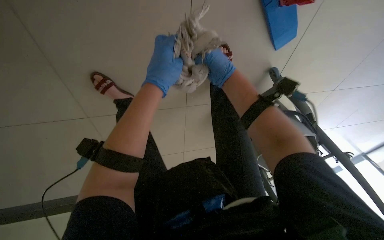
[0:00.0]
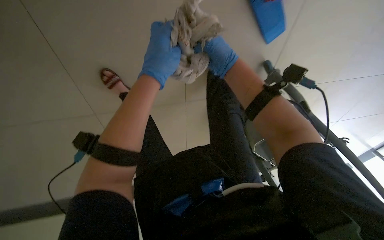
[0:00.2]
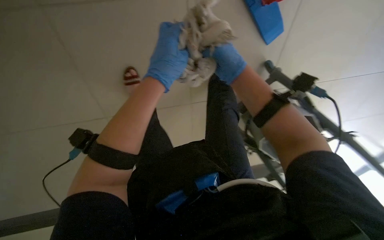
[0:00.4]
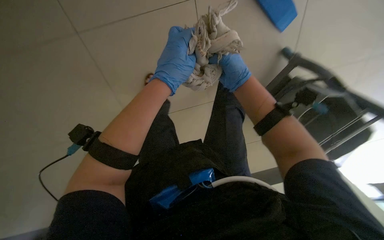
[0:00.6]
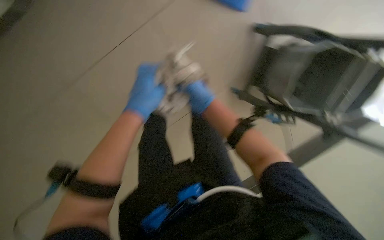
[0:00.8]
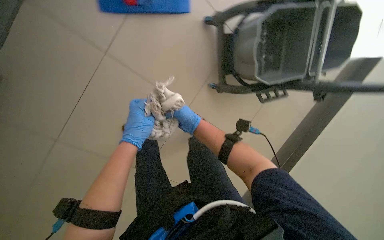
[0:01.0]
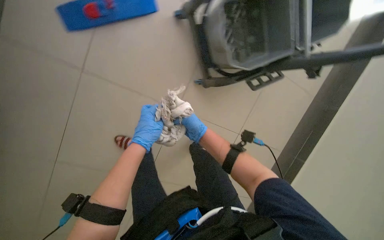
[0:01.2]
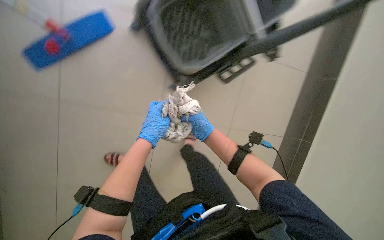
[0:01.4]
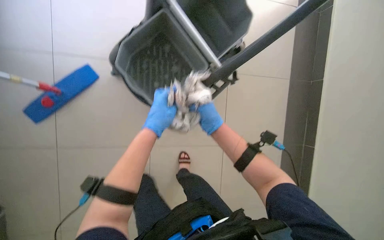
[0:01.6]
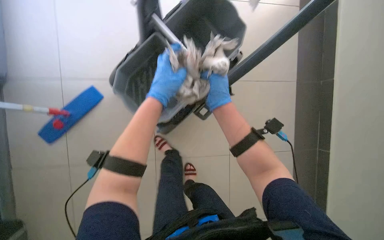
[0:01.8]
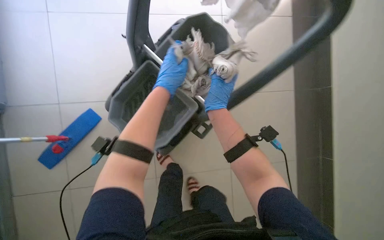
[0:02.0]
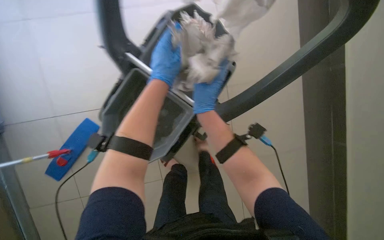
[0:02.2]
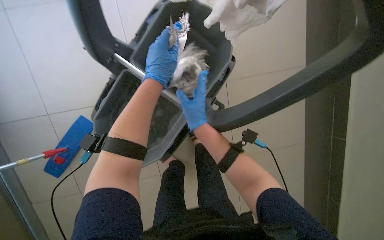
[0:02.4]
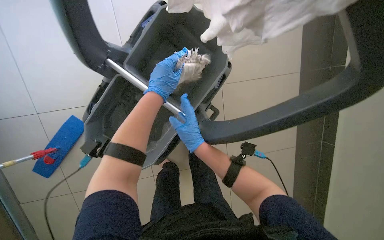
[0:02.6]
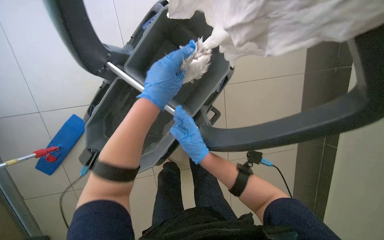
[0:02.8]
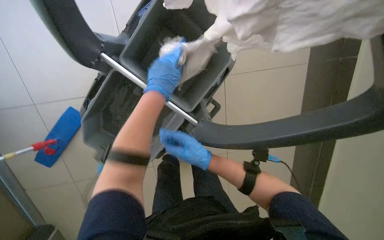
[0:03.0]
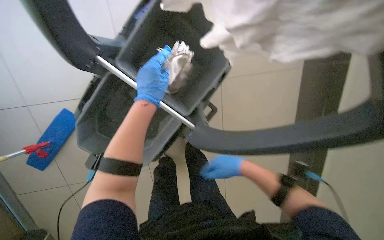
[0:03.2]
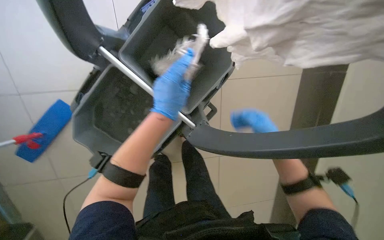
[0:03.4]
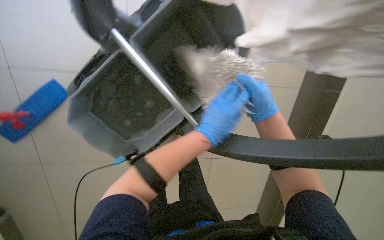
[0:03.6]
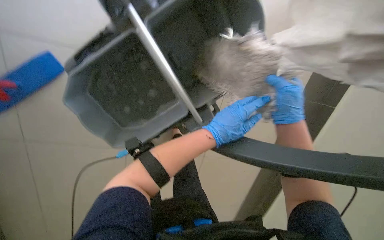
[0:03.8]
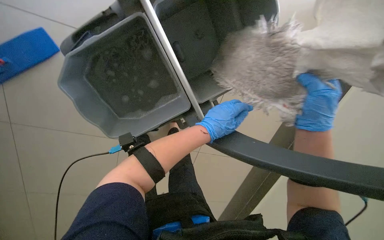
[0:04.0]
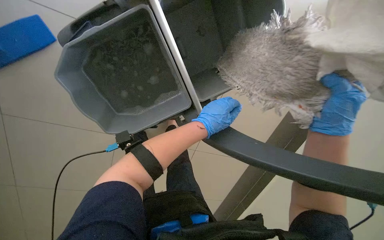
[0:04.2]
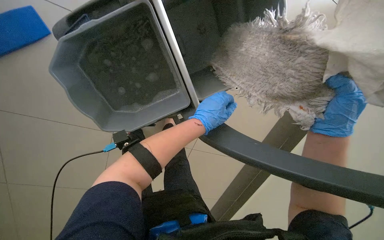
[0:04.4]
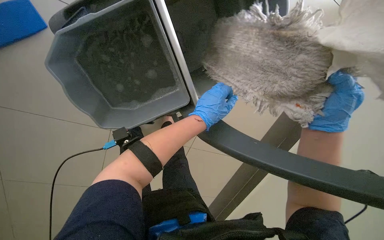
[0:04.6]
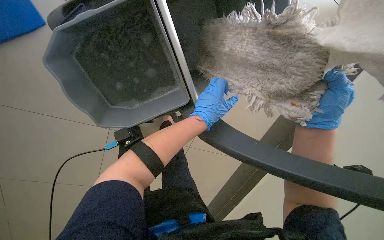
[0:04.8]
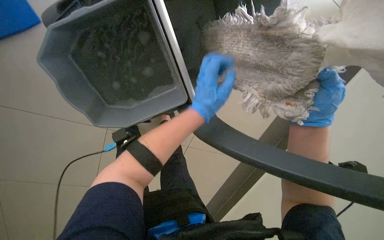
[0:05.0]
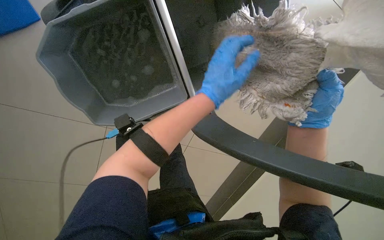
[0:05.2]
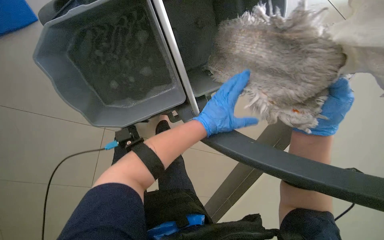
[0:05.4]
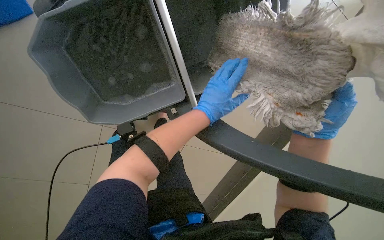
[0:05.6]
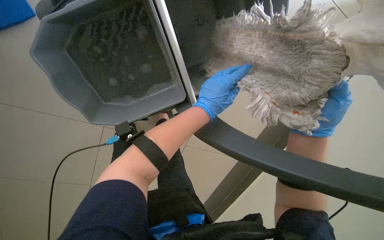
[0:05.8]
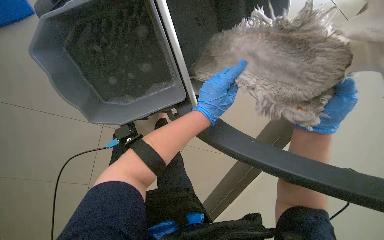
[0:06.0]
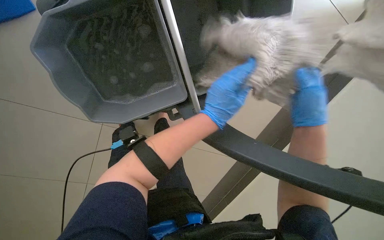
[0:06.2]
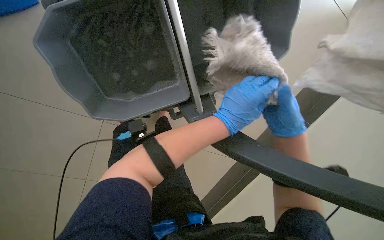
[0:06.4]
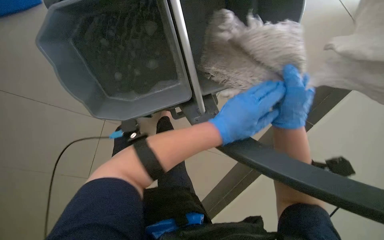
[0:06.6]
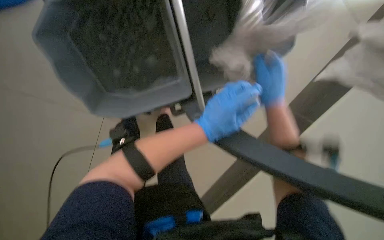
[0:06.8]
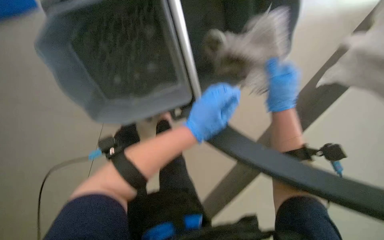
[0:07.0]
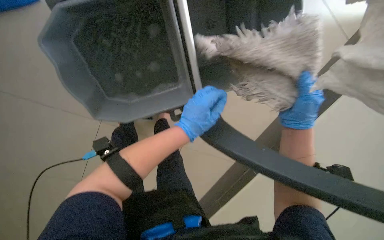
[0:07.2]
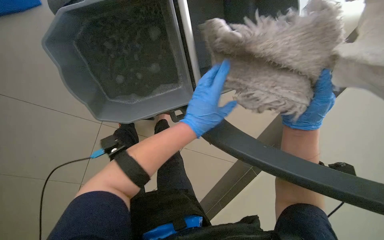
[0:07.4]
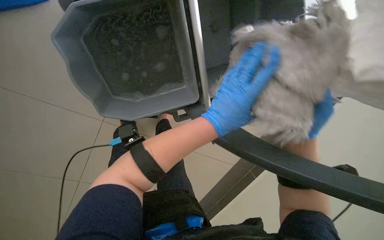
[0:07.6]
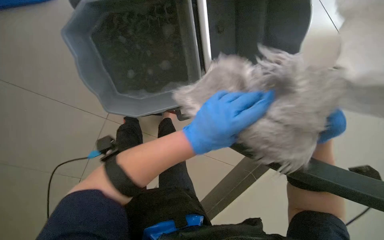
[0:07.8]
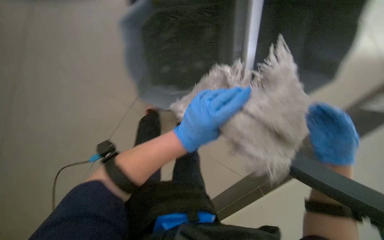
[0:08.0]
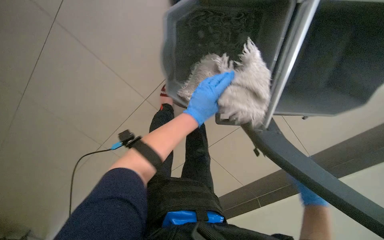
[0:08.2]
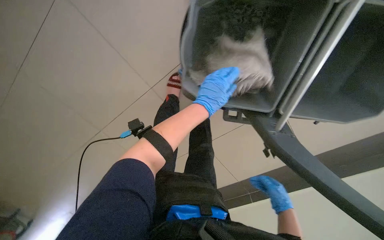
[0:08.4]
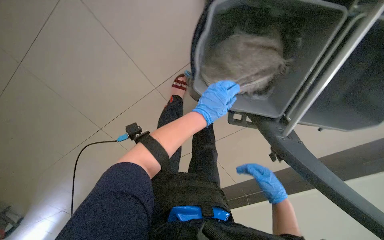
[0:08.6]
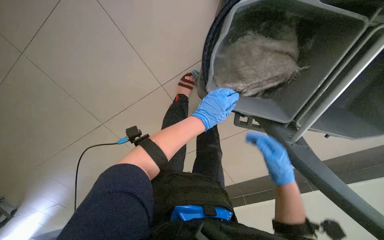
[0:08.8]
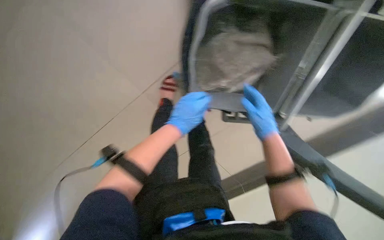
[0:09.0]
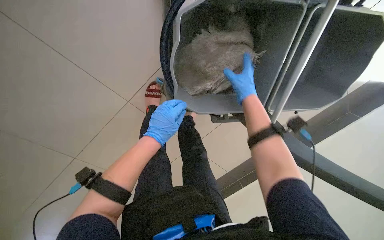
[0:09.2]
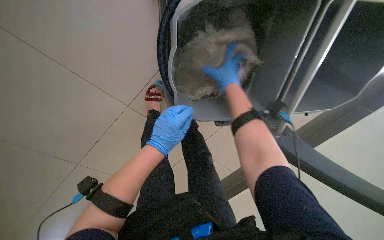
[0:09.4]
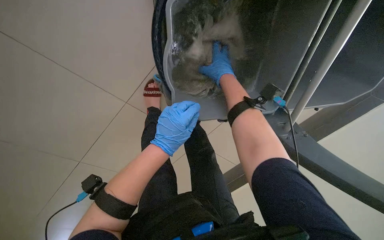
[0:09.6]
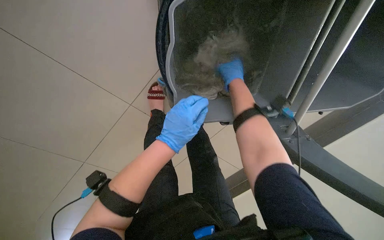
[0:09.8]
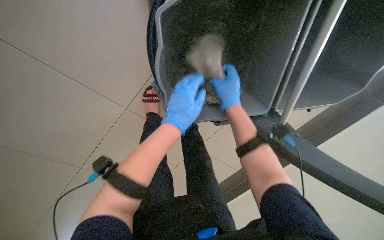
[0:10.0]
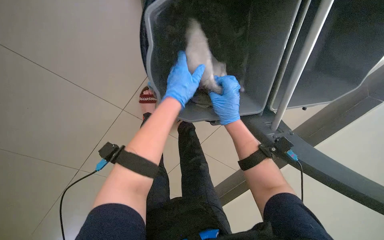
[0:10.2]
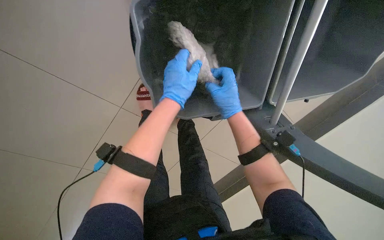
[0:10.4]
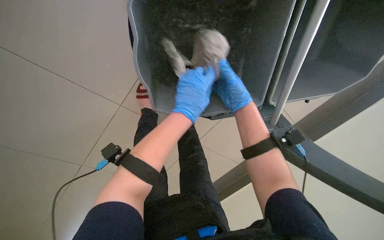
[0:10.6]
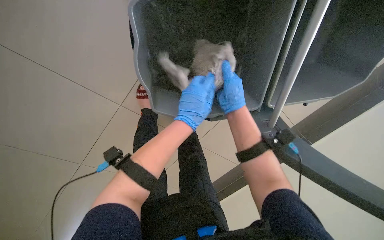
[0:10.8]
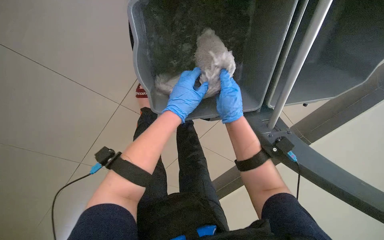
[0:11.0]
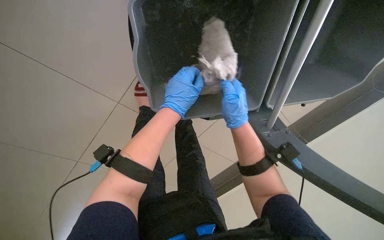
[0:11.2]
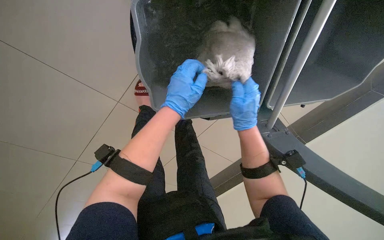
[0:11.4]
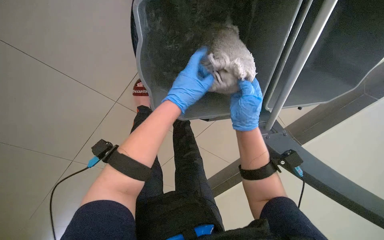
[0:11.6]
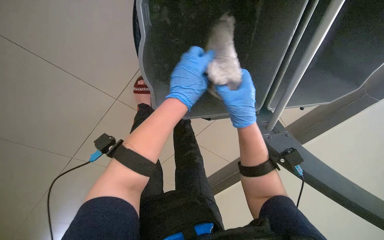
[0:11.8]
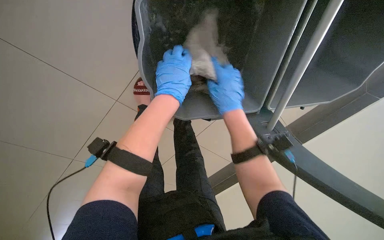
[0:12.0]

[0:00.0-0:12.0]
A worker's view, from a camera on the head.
Job: preparing cleaning supplies.
The whole recording: Preparing mop for cleaning. The worker removes, cleans, wrings, reattaches, and assembles the mop head and handle.
0:00.0 to 0:01.6: The camera is aimed about 15 degrees further to the left. Everything in view rotates approximately 25 degrees counterclockwise.
0:01.6 to 0:03.0: The left hand travels up the picture by some 25 cm.
0:03.0 to 0:04.4: Everything in view rotates some 25 degrees clockwise. The left hand goes approximately 15 cm down the picture.
0:04.4 to 0:06.0: The hands stay close to where they were, moving slightly.
0:06.0 to 0:07.6: The wearer looks some 15 degrees further downward. The right hand shifts about 10 cm farther from the camera.
0:07.6 to 0:09.0: The head turns to the left by some 15 degrees. The right hand shifts approximately 25 cm to the left, and reaches about 20 cm down the picture, then returns. Meanwhile the left hand shifts approximately 25 cm to the left and farther from the camera.
0:09.0 to 0:10.4: The right hand moves some 20 cm up the picture and comes back; the left hand moves up the picture, about 15 cm.
0:10.4 to 0:12.0: The hands are busy where they are.

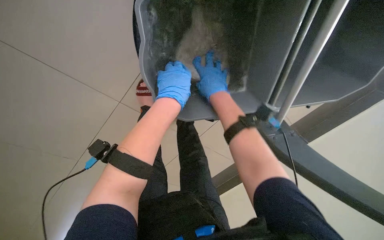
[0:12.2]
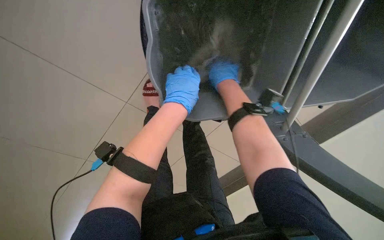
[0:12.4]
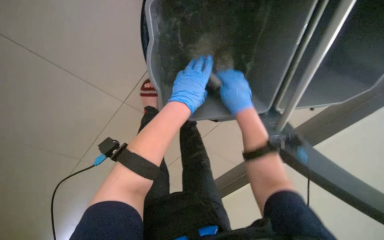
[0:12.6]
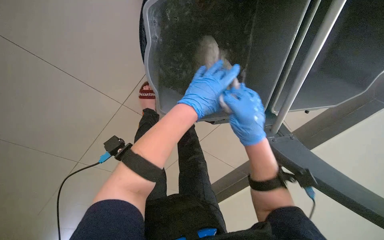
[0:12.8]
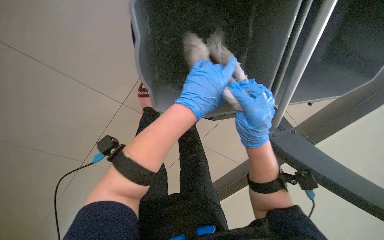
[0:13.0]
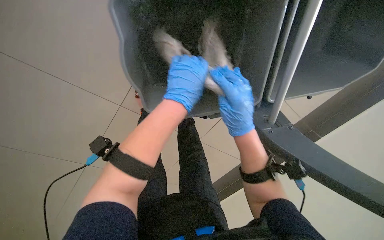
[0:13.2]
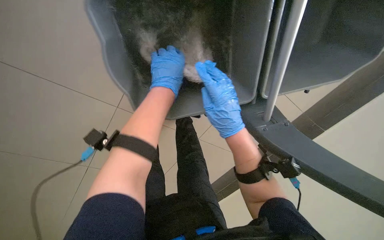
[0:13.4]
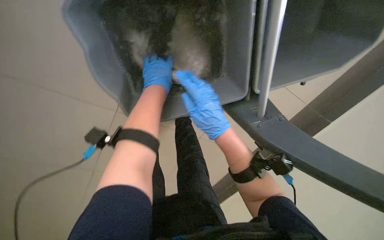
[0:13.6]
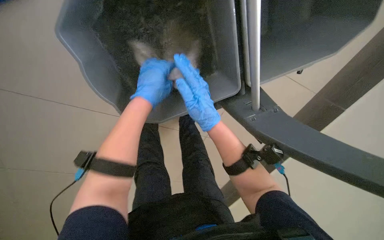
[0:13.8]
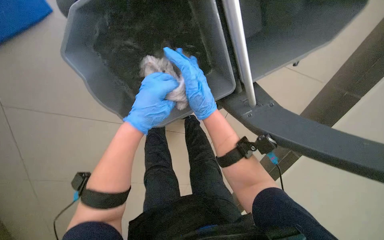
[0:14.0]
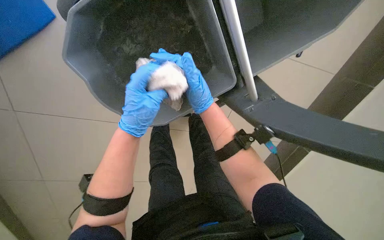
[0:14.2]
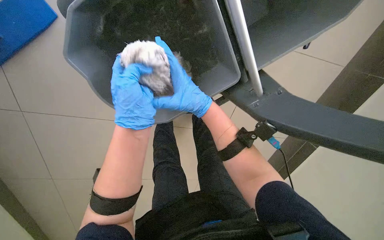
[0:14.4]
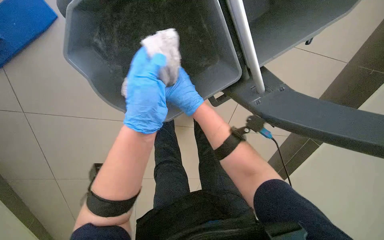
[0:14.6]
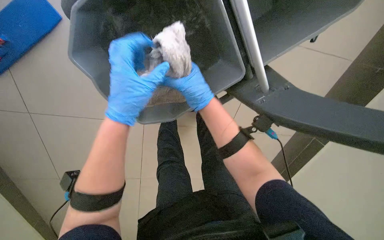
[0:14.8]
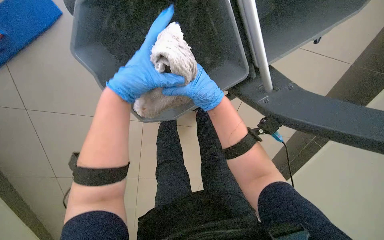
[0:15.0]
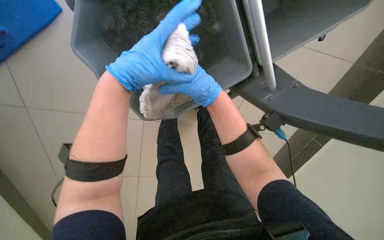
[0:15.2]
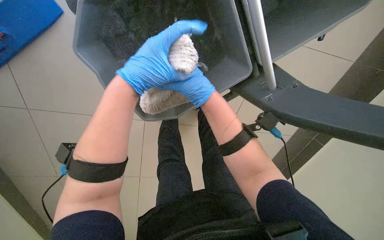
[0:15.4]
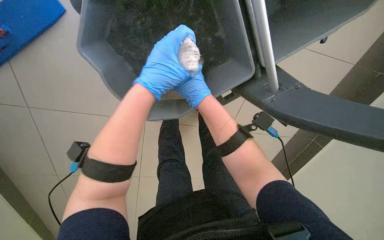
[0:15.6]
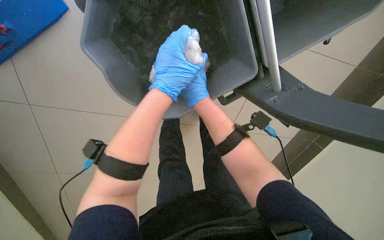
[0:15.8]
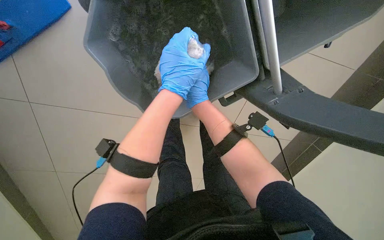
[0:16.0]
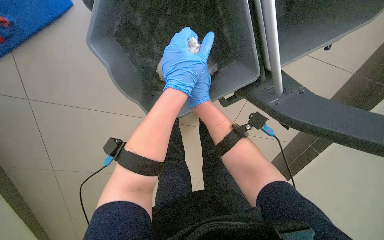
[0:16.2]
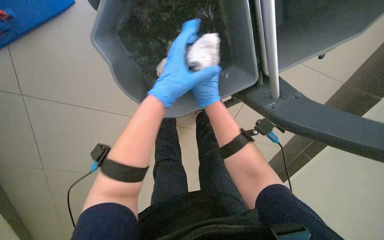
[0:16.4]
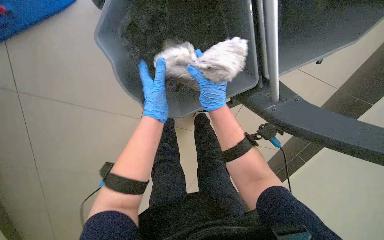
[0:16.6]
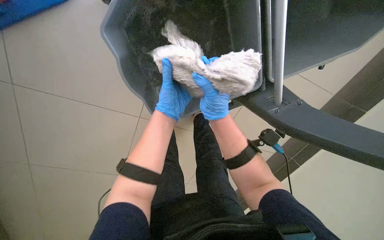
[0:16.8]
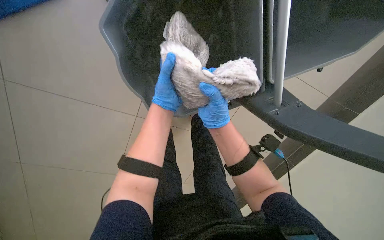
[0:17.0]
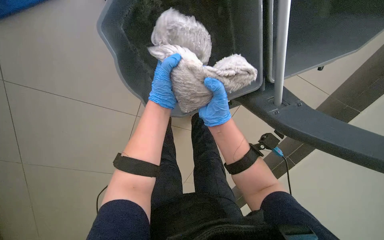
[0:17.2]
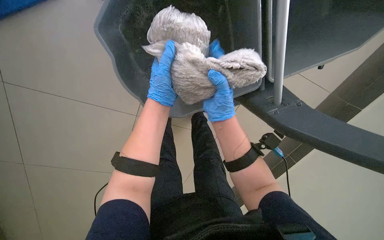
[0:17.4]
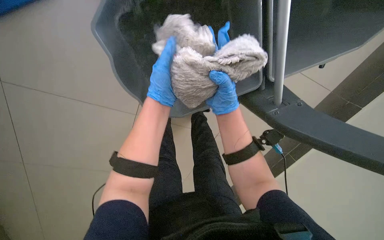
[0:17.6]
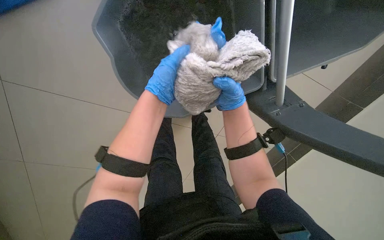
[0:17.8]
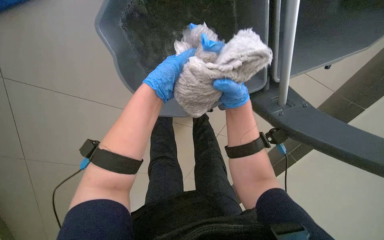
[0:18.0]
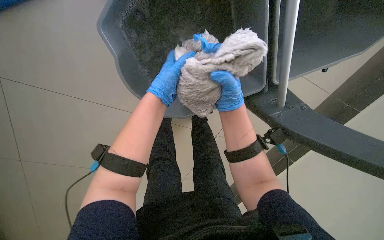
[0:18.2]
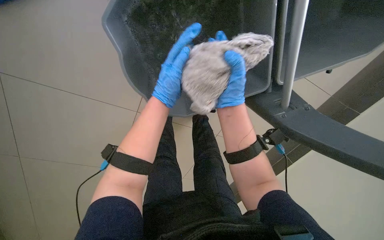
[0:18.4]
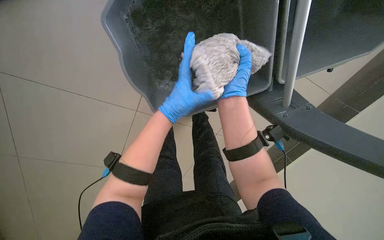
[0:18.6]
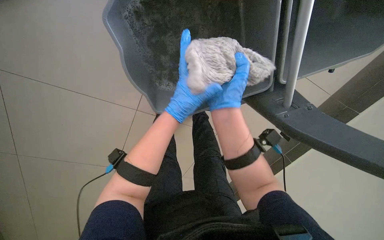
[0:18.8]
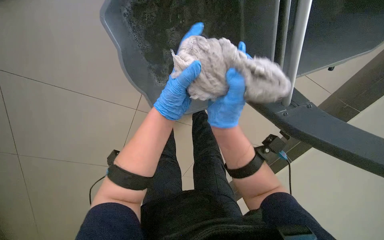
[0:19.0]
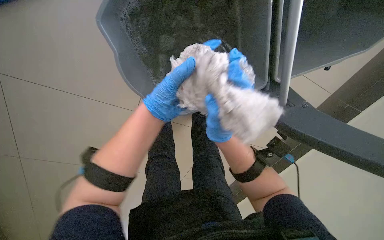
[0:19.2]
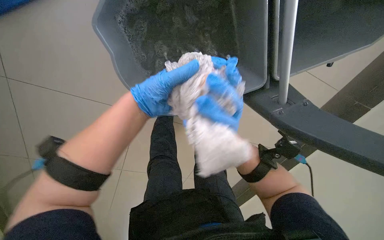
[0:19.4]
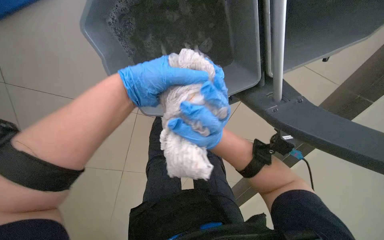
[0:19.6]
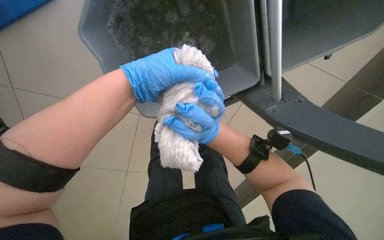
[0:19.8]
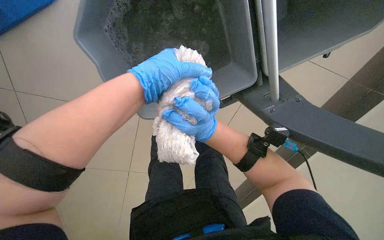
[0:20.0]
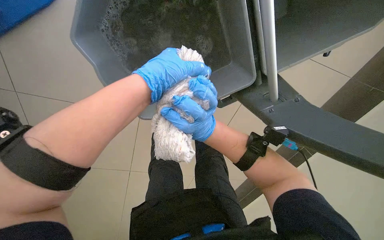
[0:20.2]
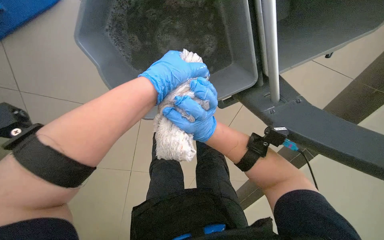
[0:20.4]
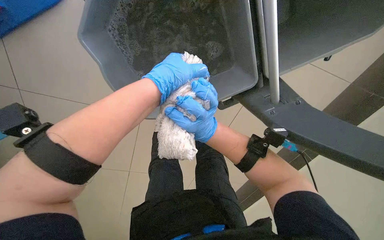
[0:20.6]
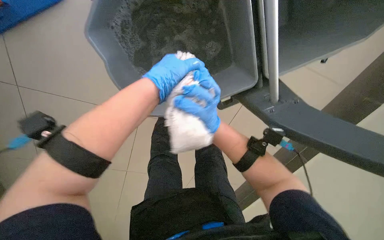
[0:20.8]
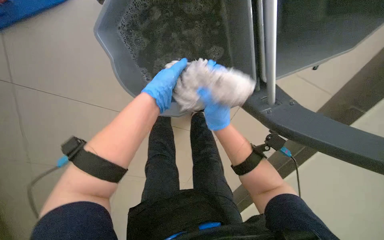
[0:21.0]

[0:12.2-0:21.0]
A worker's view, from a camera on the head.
Job: preparing cleaning supplies.
The whole recording: Preparing mop for cleaning. The worker removes, cleans, wrings, reattaches, and assembles the mop head and handle.
0:12.2 to 0:13.6: The right hand moves down the picture and nearer to the camera, about 15 cm.
0:13.6 to 0:15.2: The left hand travels nearer to the camera by roughly 20 cm.
0:18.0 to 0:19.6: The right hand swings nearer and farther, some 20 cm each way, with 2 reversals, while the left hand goes roughly 10 cm nearer to the camera.
0:19.6 to 0:21.0: The hands are busy where they are.
